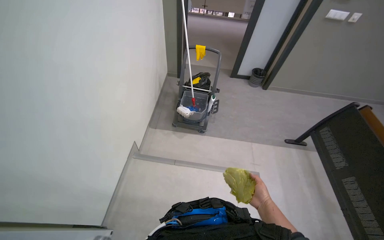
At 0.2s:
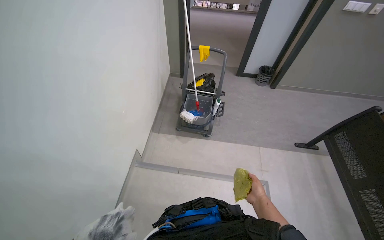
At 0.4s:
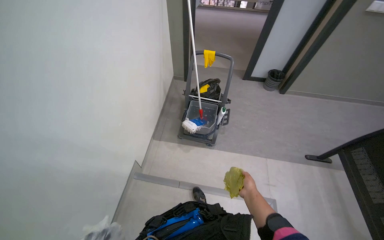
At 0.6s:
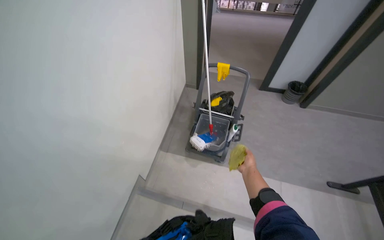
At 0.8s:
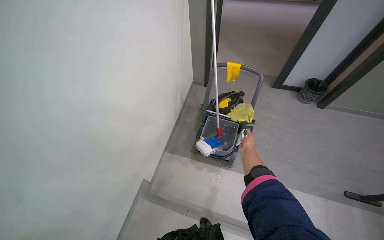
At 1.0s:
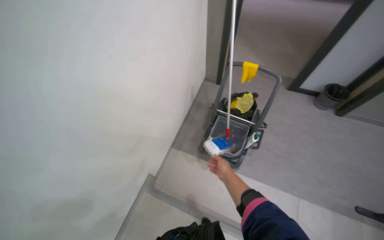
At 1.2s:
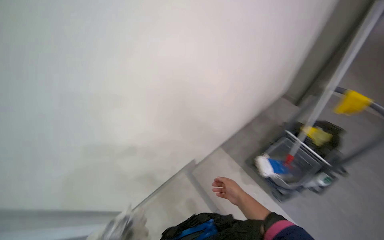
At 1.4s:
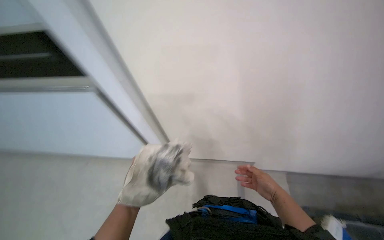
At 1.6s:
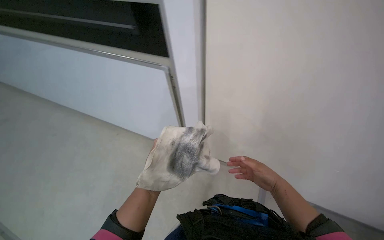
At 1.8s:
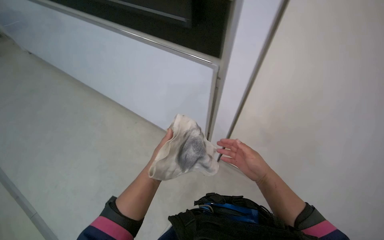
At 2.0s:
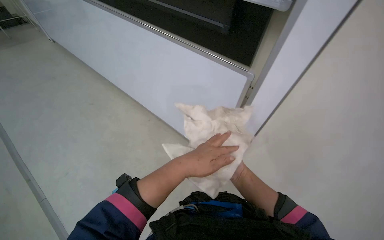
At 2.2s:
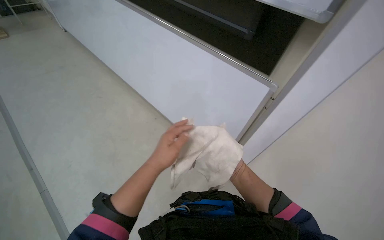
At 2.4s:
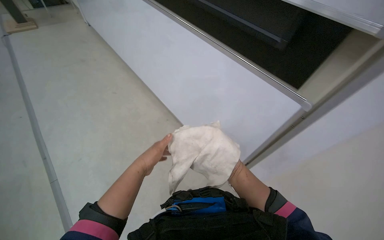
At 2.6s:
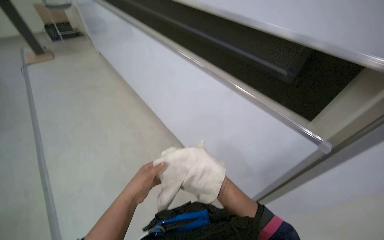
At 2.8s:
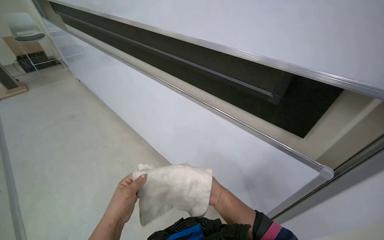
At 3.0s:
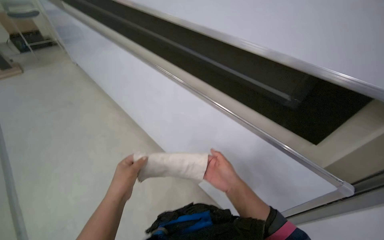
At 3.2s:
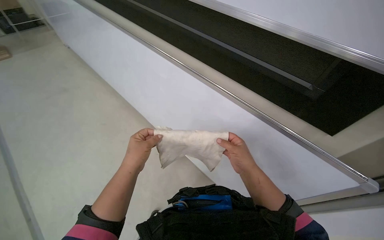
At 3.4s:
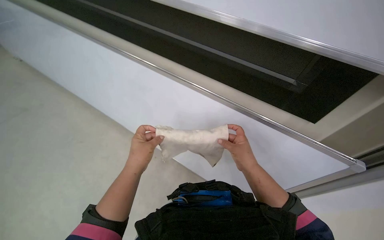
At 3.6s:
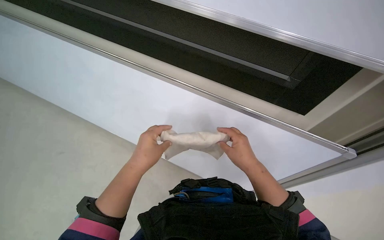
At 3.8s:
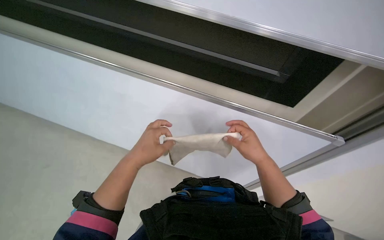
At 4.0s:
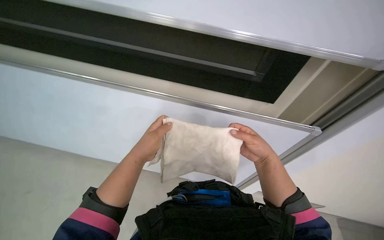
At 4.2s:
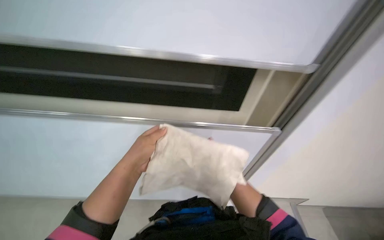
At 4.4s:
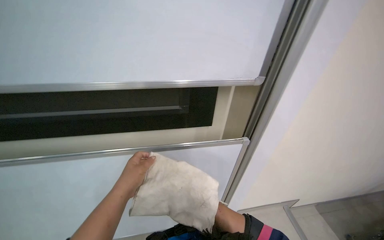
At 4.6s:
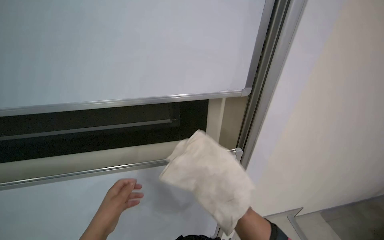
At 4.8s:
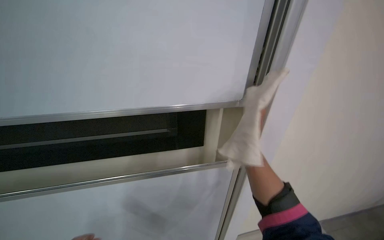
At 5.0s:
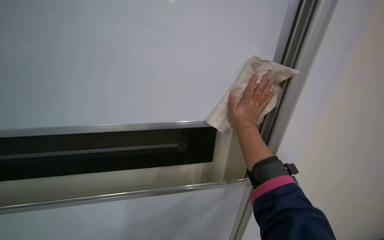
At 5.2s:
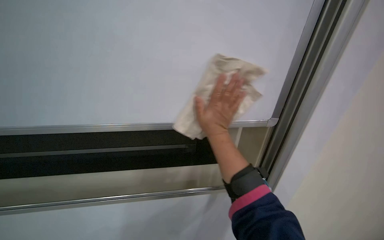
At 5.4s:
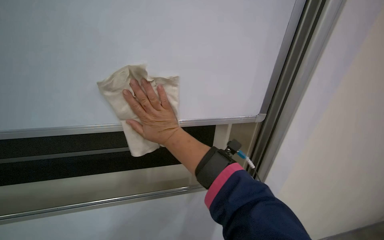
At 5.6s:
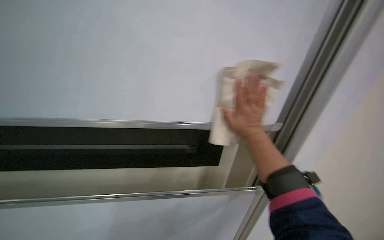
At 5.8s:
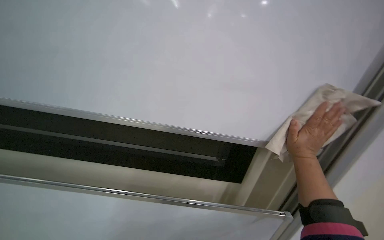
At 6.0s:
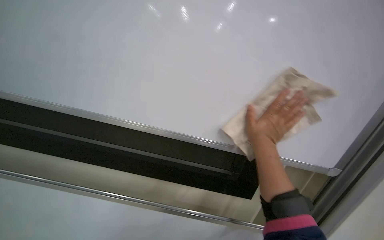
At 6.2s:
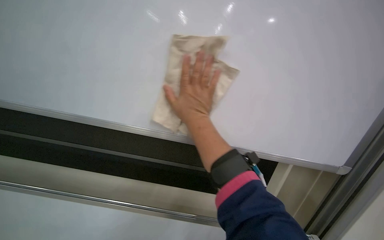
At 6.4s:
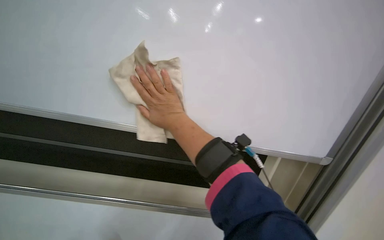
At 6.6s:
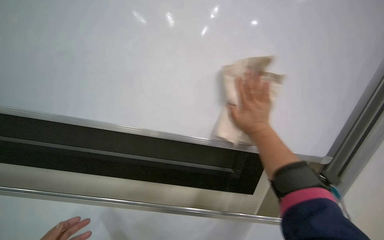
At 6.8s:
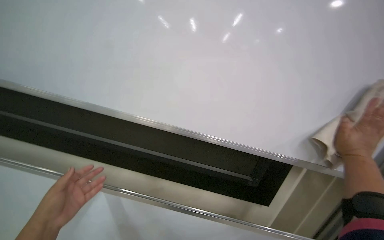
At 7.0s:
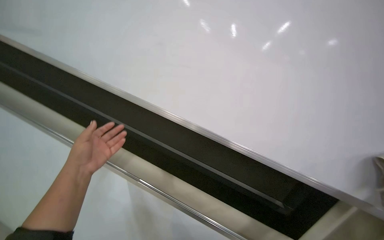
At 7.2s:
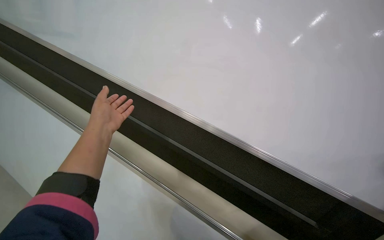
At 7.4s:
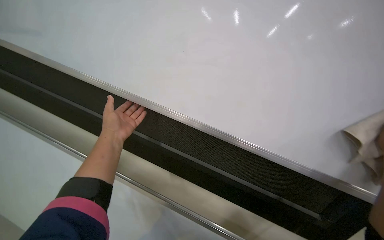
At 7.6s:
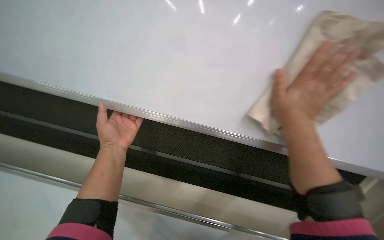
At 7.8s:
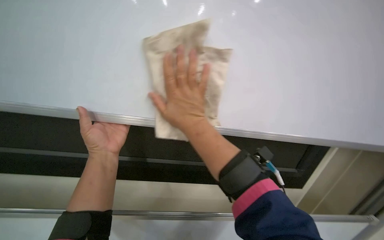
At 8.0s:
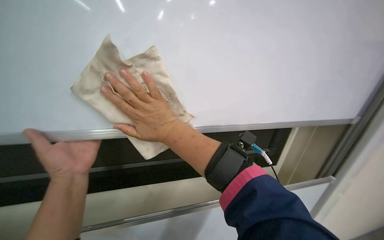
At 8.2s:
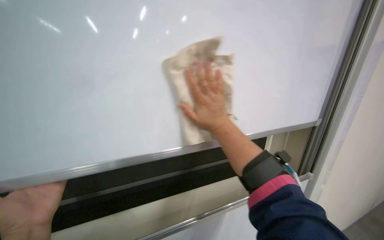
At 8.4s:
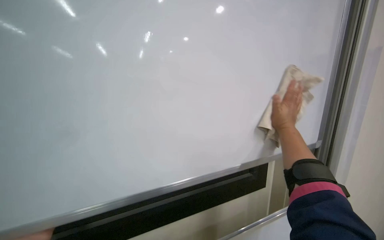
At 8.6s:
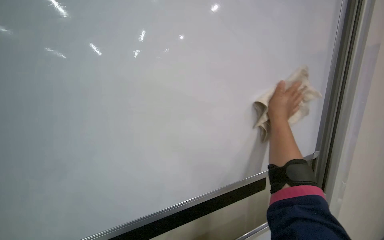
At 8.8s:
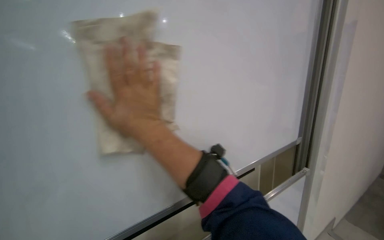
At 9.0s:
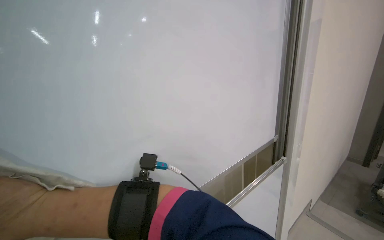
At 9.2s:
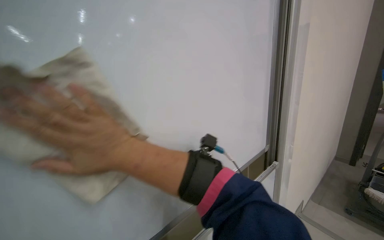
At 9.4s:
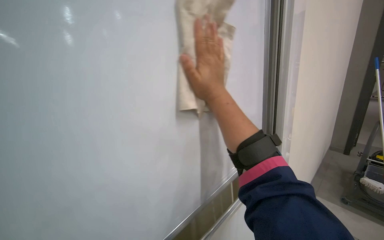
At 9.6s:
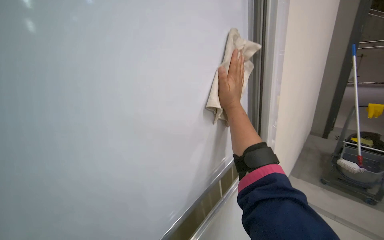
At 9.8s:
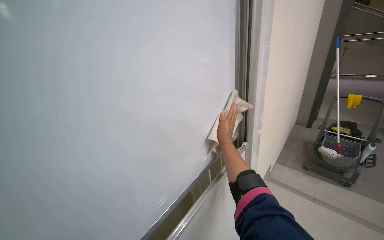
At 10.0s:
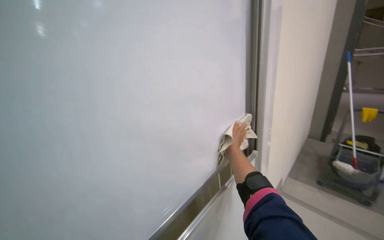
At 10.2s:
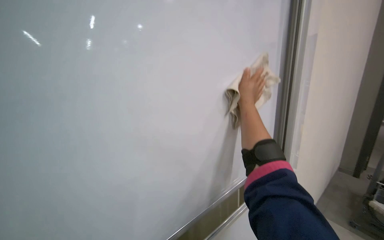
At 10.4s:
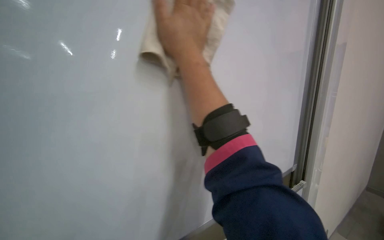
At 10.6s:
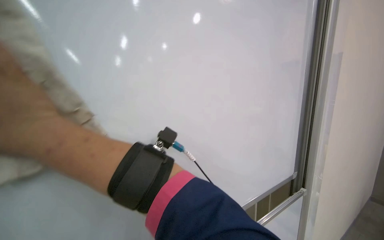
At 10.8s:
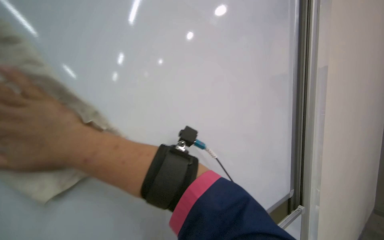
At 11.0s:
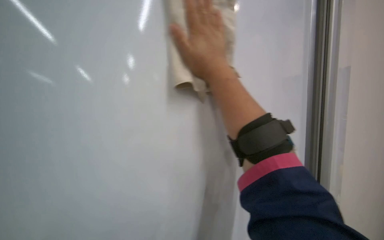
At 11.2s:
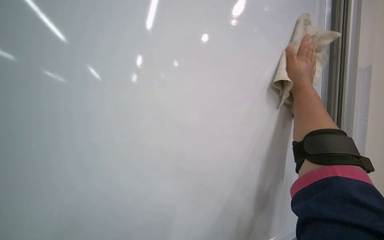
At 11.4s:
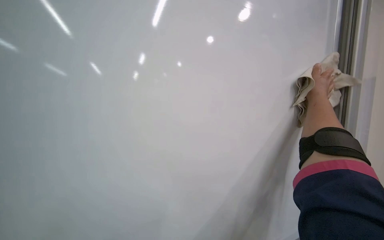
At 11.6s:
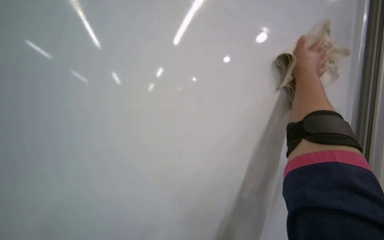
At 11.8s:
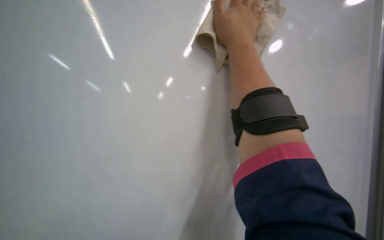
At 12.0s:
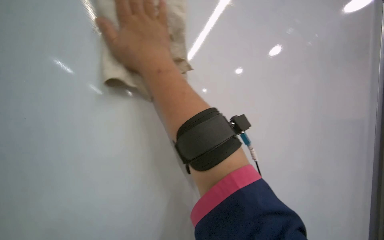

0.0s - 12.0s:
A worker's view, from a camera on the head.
Job: wiping surfaces.
The whole recording: Cleaning whiteboard. The worker prepares cleaning supplies and wipes the whiteboard with a cloth and cleaner.
0.0s - 1.6s: The camera travels roughly 40 cm. The wearer looks approximately 75 degrees further to the left.
1.6s - 3.0s: The right hand shifts approximately 10 cm to the left, and reaches roughly 15 cm farther from the camera, then returns.
3.0s - 4.4s: The camera is aimed roughly 15 degrees further to the right.
6.0s - 7.6s: The view tilts about 15 degrees downward.
9.0s - 10.4s: The right hand shifts roughly 40 cm up the picture.
10.4s - 12.0s: The head rotates some 25 degrees to the right.

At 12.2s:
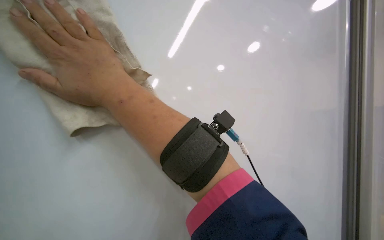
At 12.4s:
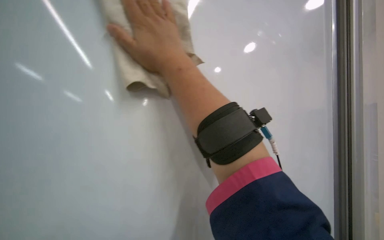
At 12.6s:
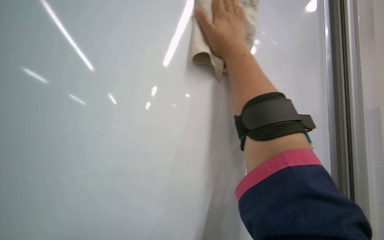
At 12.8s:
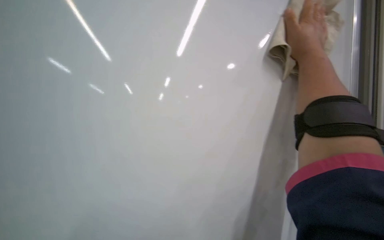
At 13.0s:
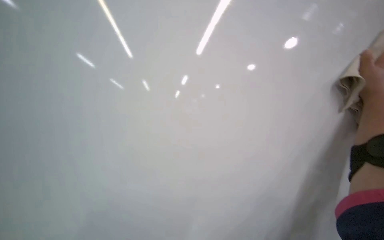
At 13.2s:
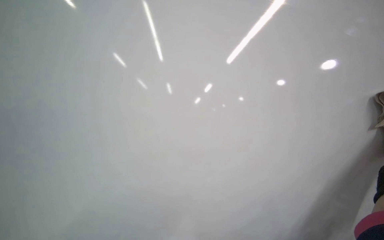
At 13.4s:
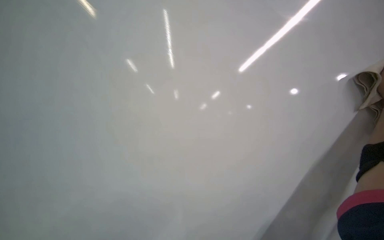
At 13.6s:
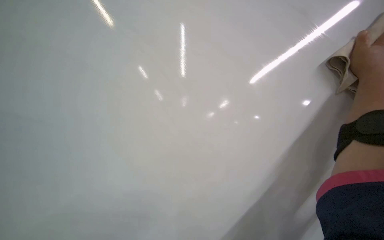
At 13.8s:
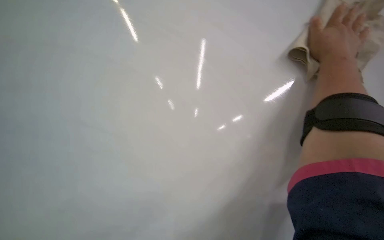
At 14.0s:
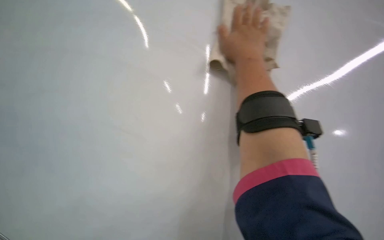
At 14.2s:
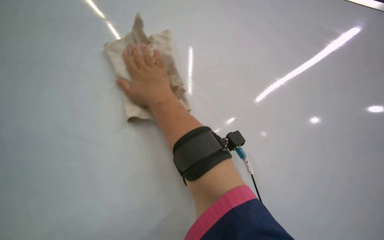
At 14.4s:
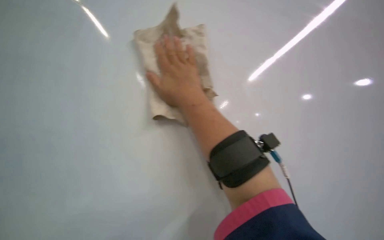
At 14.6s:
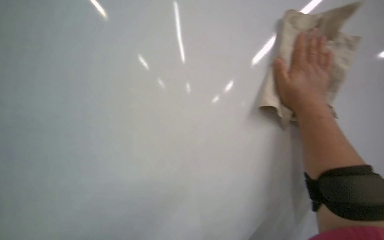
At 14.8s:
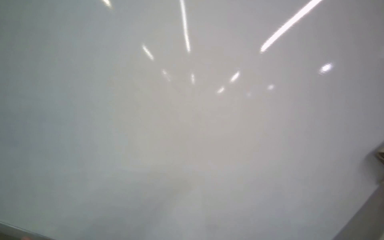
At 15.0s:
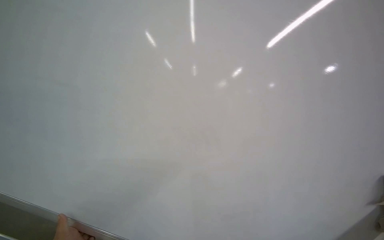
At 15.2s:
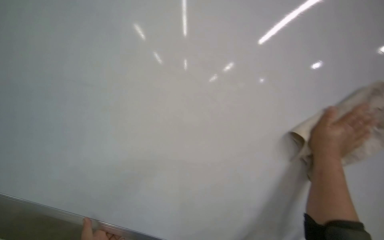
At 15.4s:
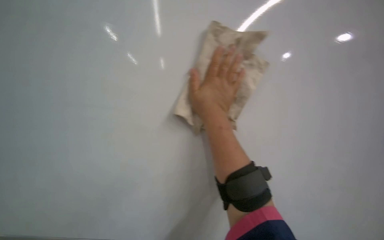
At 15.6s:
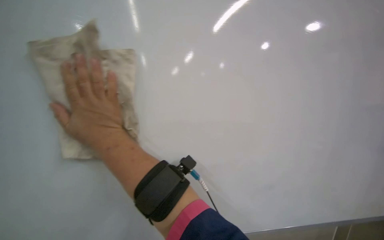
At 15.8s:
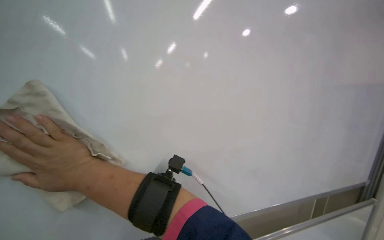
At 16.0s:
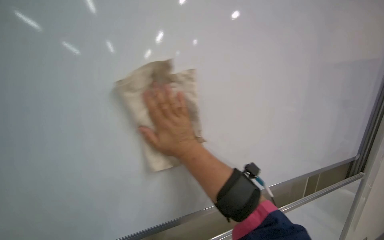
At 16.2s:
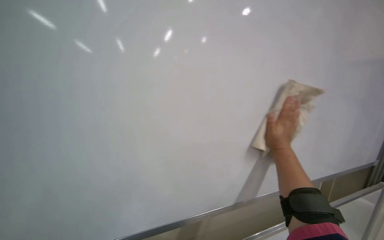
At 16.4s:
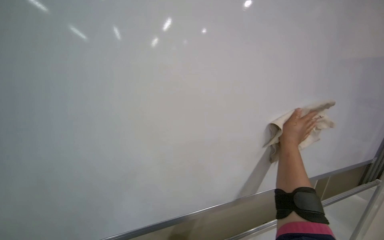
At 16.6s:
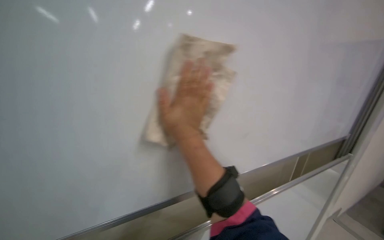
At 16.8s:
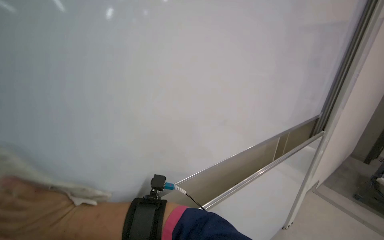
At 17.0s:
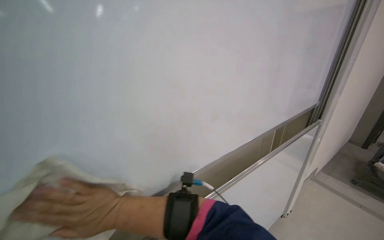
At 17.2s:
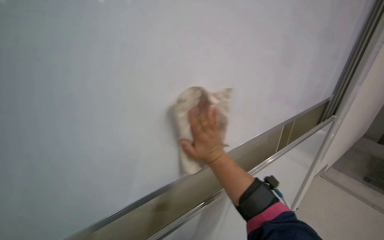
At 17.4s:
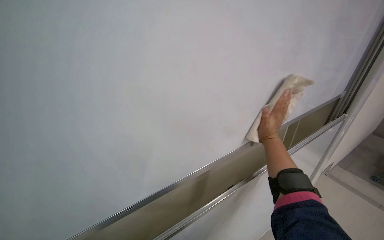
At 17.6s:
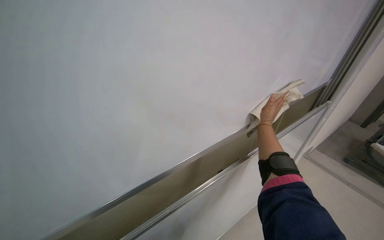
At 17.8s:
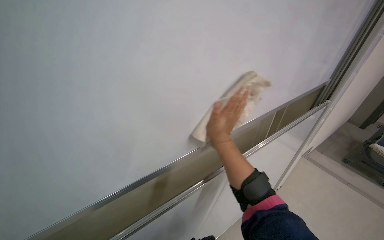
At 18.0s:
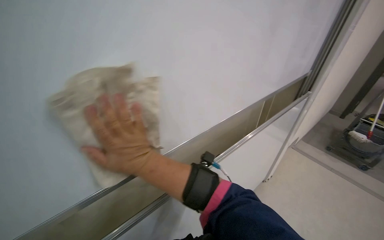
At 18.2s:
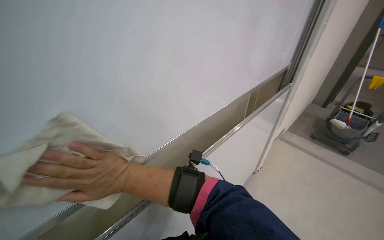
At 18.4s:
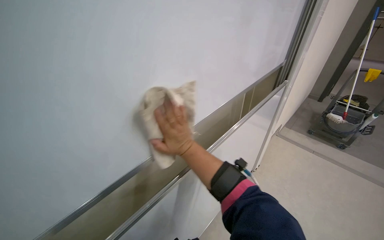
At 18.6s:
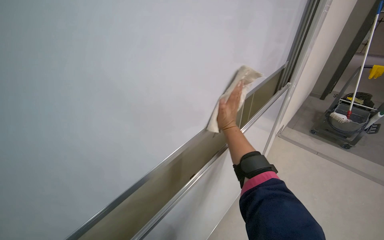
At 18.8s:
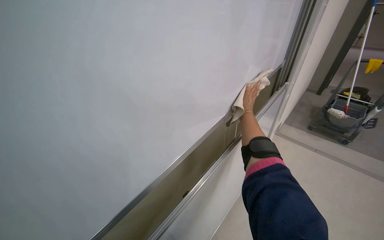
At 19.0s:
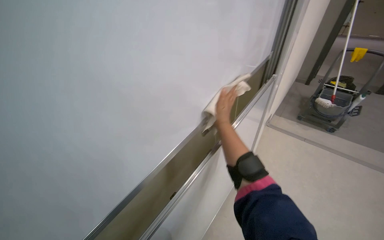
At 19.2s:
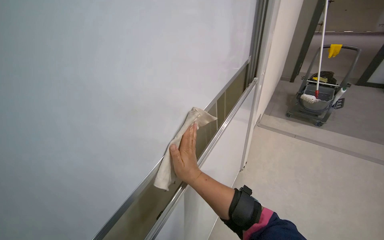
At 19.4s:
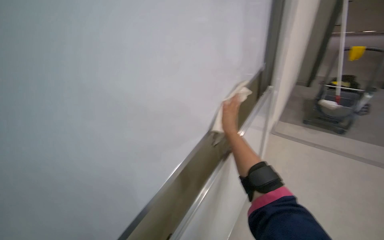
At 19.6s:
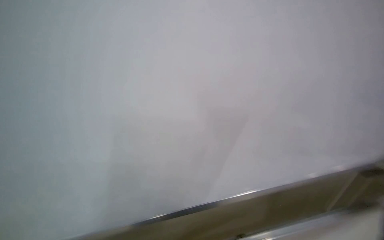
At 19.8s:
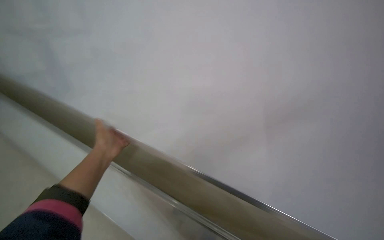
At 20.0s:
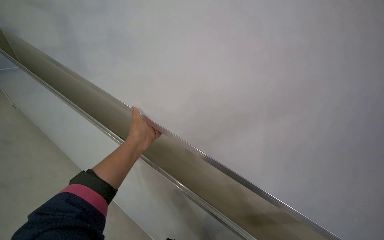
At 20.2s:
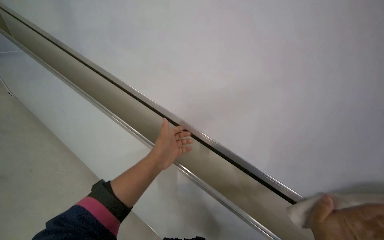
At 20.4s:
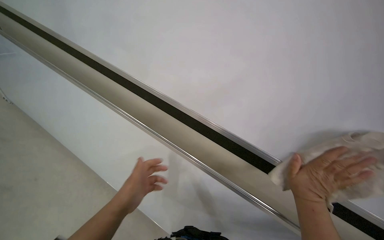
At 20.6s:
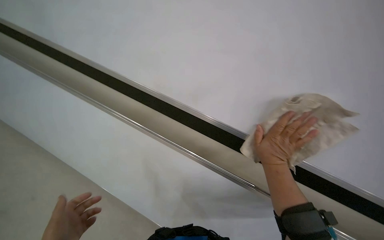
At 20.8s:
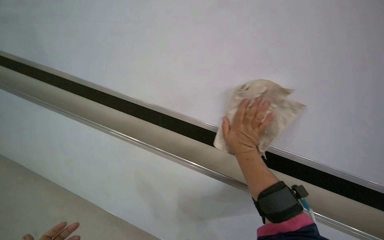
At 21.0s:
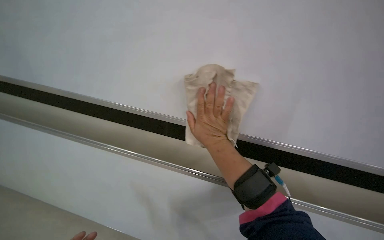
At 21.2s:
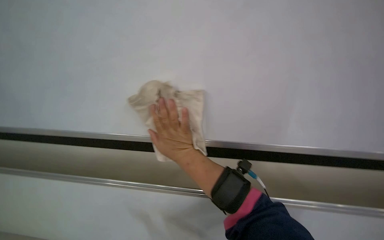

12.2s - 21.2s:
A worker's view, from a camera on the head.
Job: wiping surfaces.
The whole recording: Cleaning whiteboard. The worker prepares cleaning supplies and wipes the whiteboard with a cloth and cleaner.
12.2s - 13.8s: The wearer looks approximately 65 degrees further to the left. The wearer looks about 20 degrees further upward.
13.8s - 15.2s: The view tilts roughly 15 degrees downward.
15.2s - 16.6s: The camera pitches downward, by about 10 degrees. The scene turns approximately 30 degrees counterclockwise in the picture.
16.6s - 18.2s: The view tilts some 15 degrees downward. The right hand goes left and right, approximately 50 cm each way, reversing 2 times.
19.8s - 21.2s: The wearer looks about 55 degrees further to the right.
